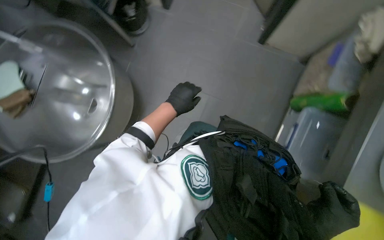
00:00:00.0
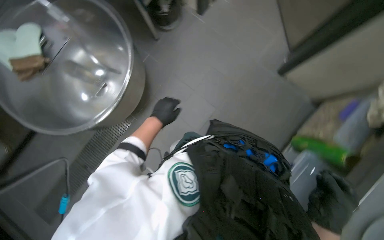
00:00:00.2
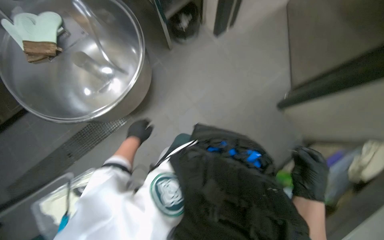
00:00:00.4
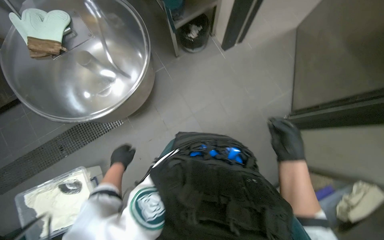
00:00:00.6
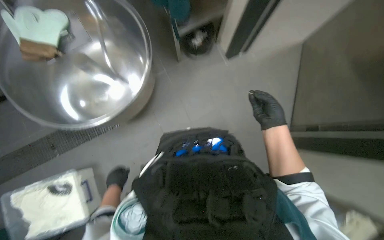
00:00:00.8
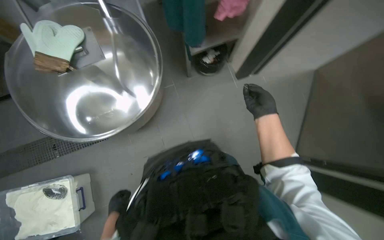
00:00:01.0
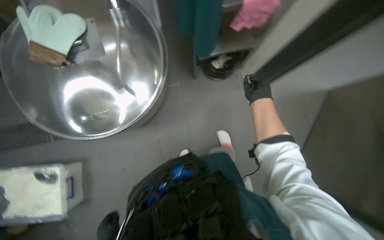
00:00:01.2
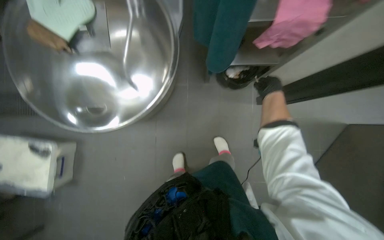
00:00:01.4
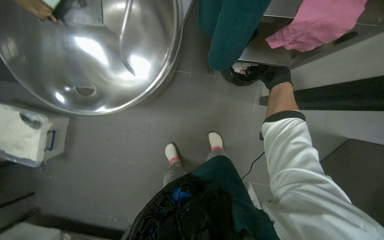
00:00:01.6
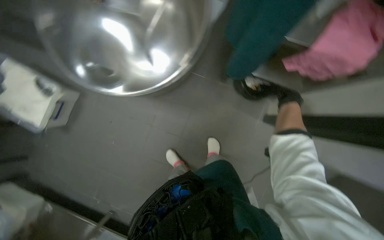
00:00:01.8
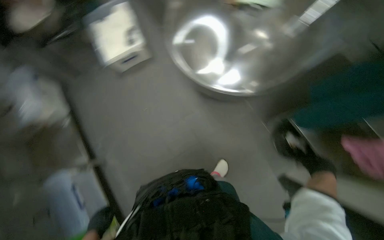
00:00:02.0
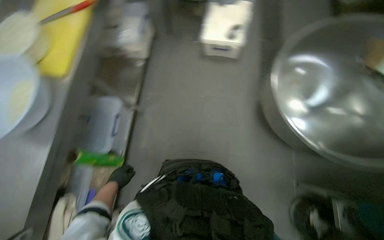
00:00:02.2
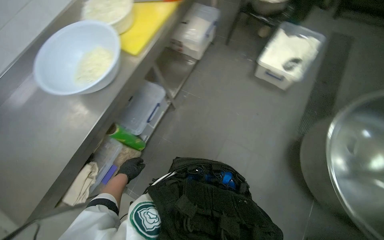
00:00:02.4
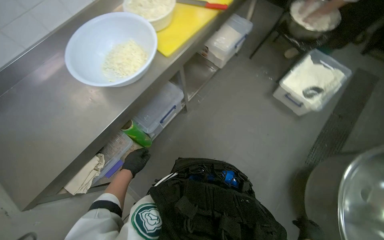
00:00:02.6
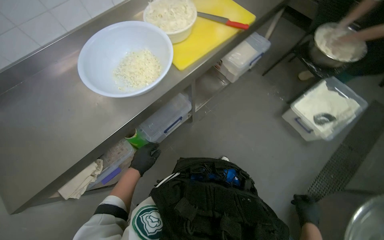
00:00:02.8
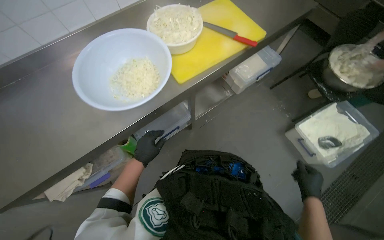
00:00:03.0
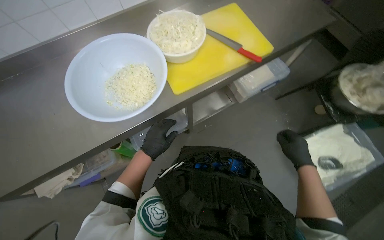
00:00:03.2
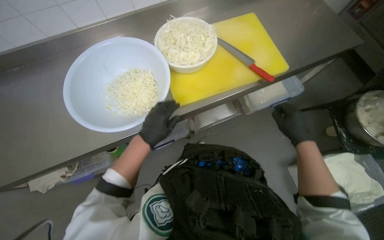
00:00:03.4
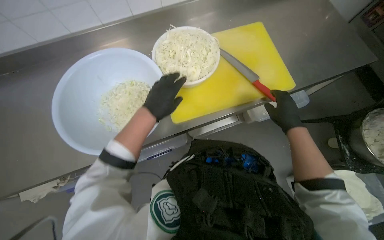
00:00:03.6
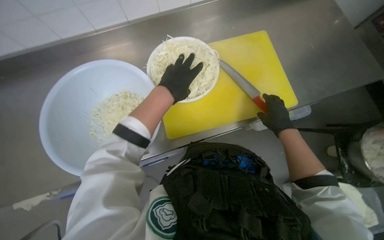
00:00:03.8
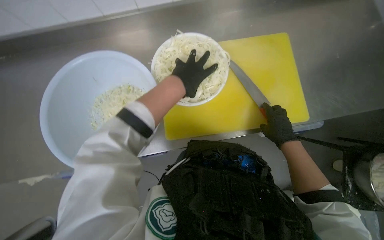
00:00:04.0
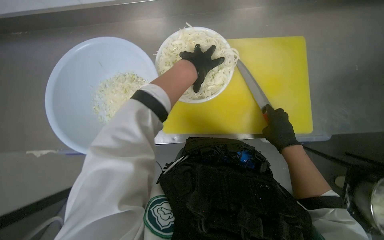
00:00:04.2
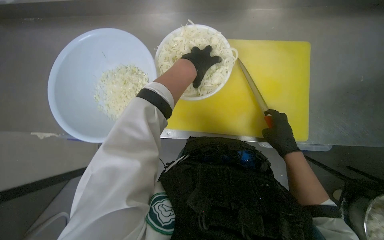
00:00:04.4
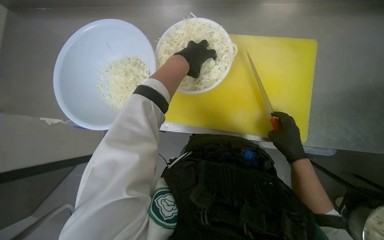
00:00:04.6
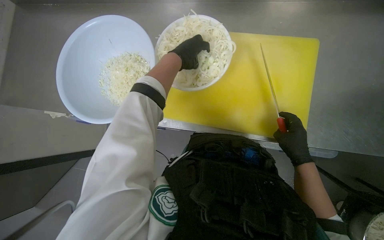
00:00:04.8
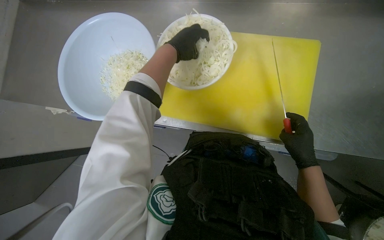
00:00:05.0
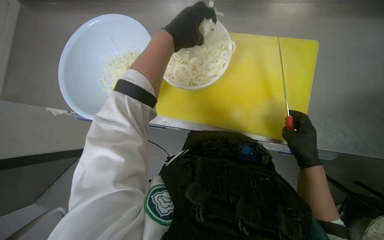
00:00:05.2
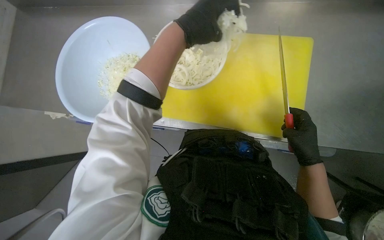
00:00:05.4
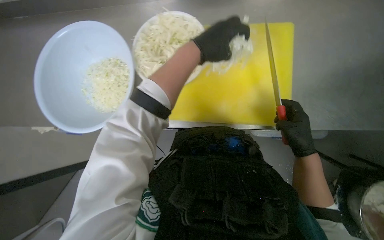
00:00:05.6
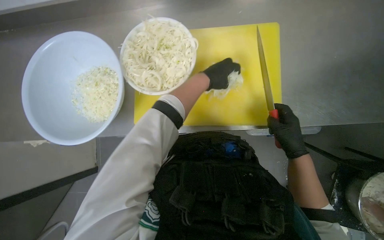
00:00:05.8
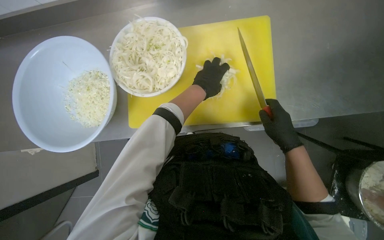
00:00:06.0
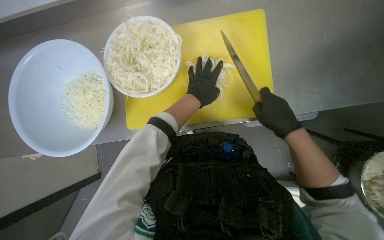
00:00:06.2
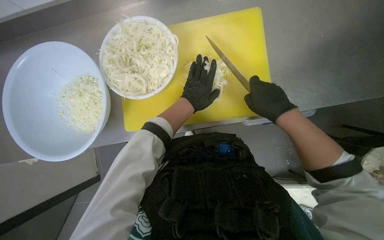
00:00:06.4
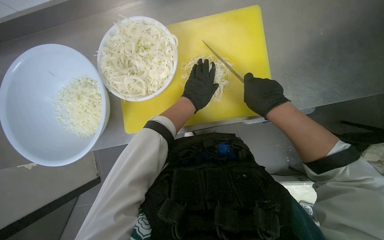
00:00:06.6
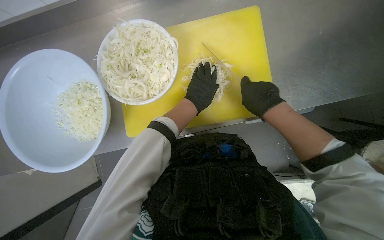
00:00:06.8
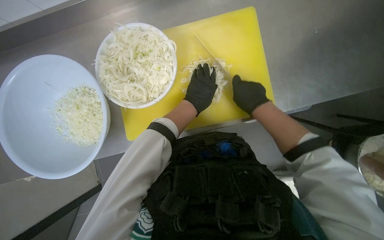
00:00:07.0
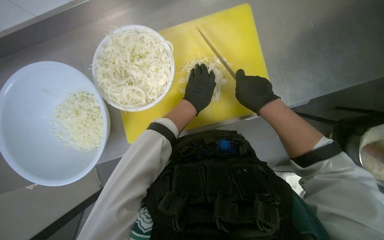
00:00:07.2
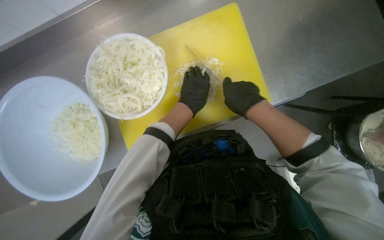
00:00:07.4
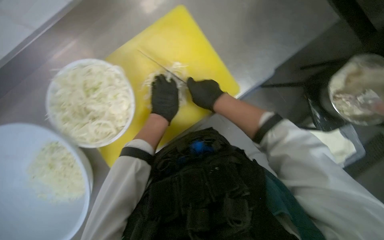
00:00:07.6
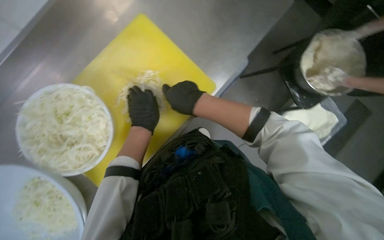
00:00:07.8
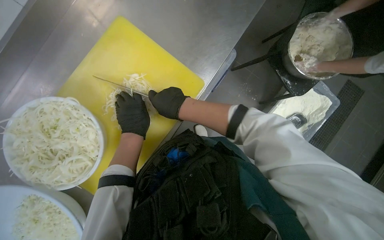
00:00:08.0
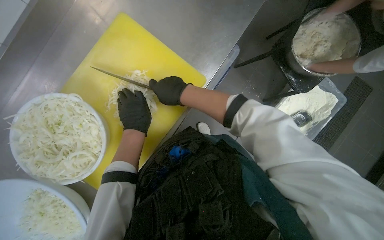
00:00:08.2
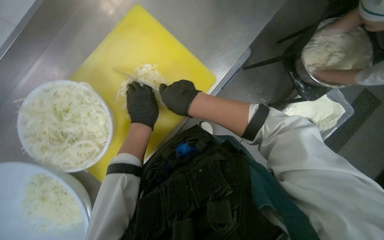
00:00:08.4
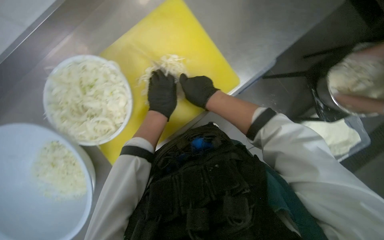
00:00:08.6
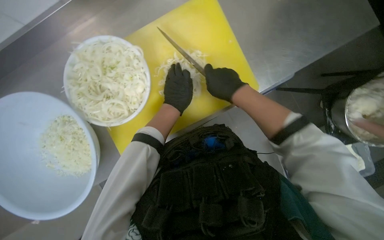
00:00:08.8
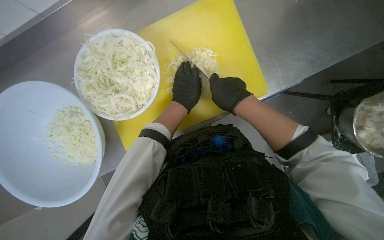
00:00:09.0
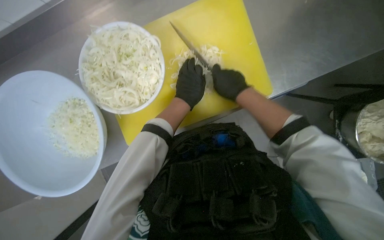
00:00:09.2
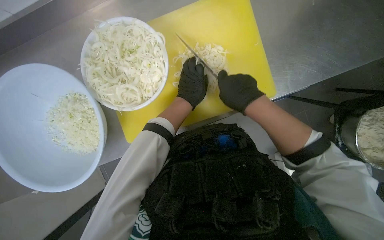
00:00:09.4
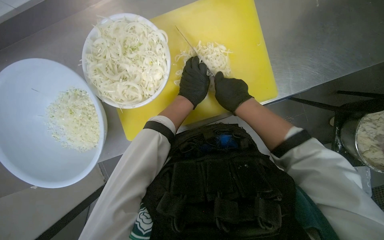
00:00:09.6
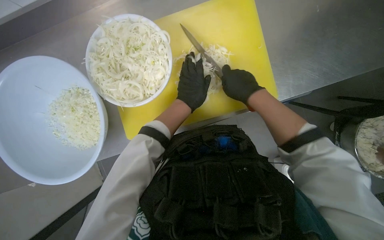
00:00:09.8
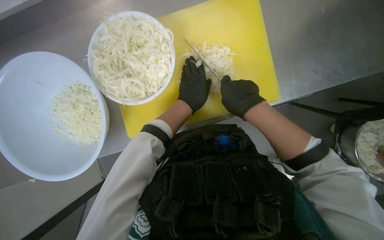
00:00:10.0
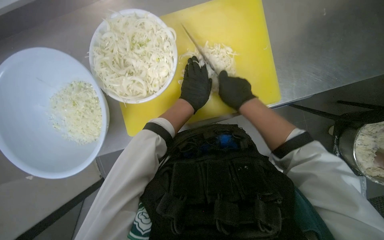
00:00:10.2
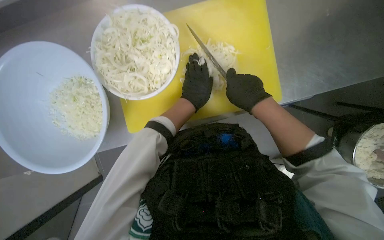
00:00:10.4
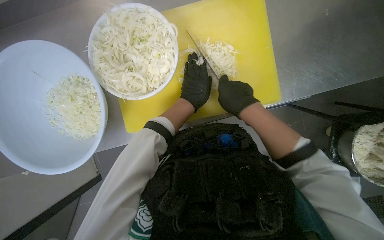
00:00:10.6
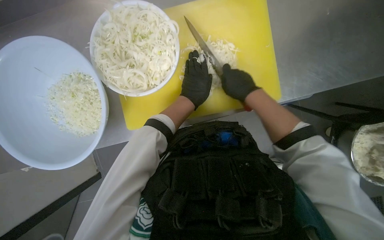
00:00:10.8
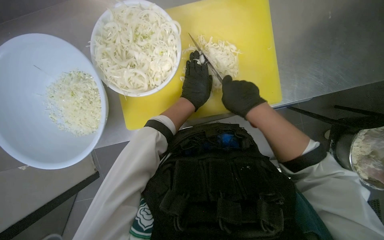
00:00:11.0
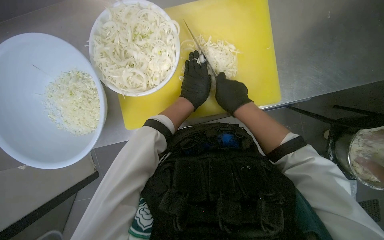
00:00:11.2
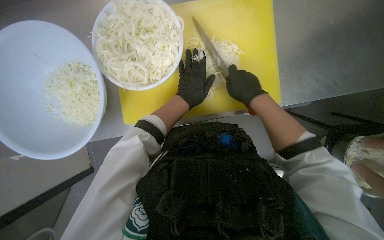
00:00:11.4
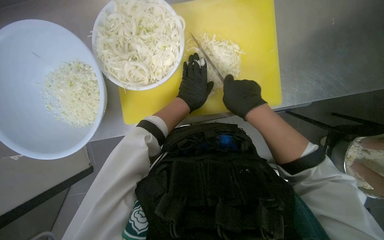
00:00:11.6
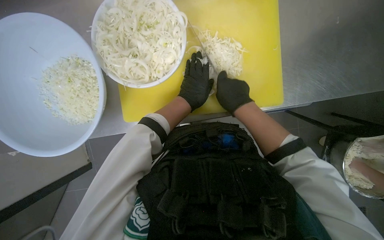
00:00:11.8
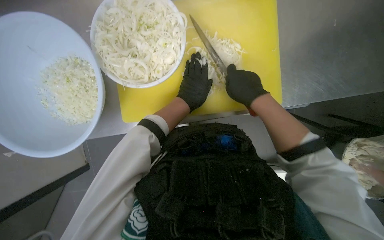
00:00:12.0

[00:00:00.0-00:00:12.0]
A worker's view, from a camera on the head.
Job: preparing food.
The whole recording: Chopping onions. The worker continues chopping onions on a yellow cutting board, then transfers them to a bowl and gets more onions to chop.
00:00:00.0 to 00:00:01.6: The camera is carried roughly 60 cm. The scene rotates clockwise by about 50 degrees.
00:00:01.6 to 00:00:03.0: The camera travels some 50 cm. The head rotates roughly 85 degrees to the left.
00:00:03.0 to 00:00:04.4: The scene rotates clockwise by roughly 30 degrees. The left hand moves up the picture and to the right, some 60 cm.
00:00:04.4 to 00:00:06.0: The left hand goes some 10 cm down the picture, and travels farther from the camera and back again, some 10 cm each way.
00:00:06.0 to 00:00:07.6: Everything in view rotates roughly 30 degrees counterclockwise.
00:00:09.0 to 00:00:10.4: The hands stay close to where they were, moving slightly.
00:00:10.4 to 00:00:12.0: The hands work in one place, with small movements.

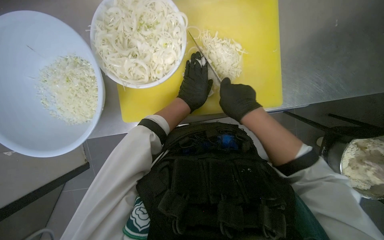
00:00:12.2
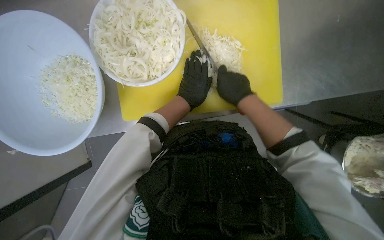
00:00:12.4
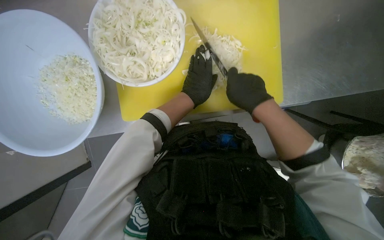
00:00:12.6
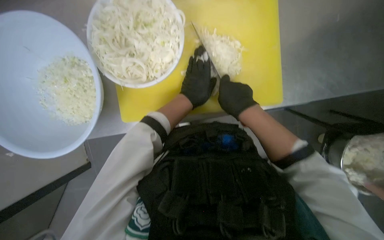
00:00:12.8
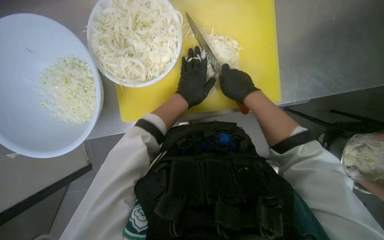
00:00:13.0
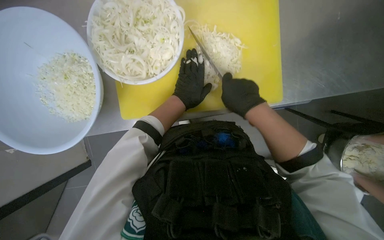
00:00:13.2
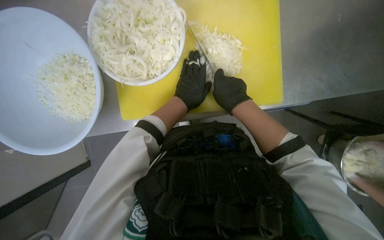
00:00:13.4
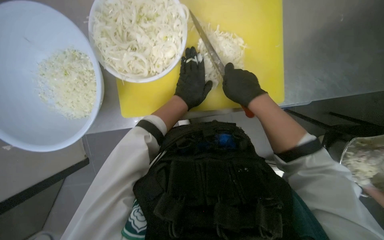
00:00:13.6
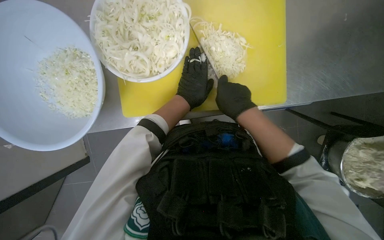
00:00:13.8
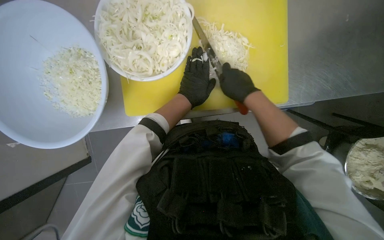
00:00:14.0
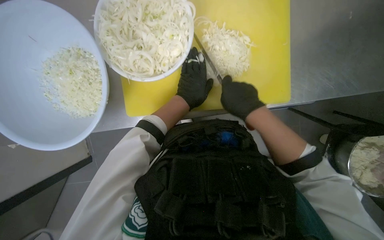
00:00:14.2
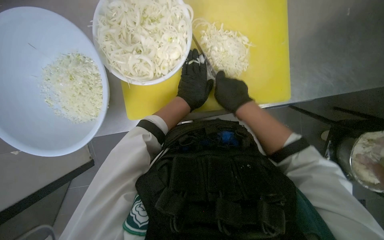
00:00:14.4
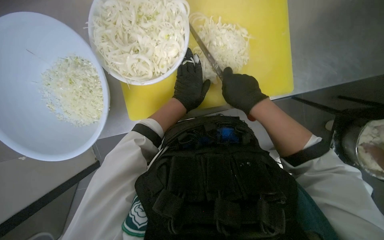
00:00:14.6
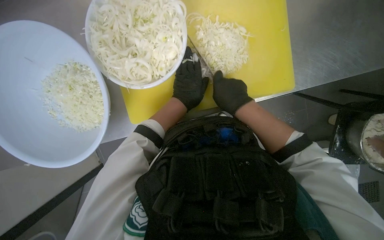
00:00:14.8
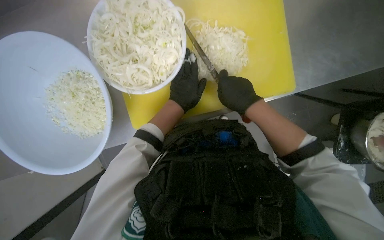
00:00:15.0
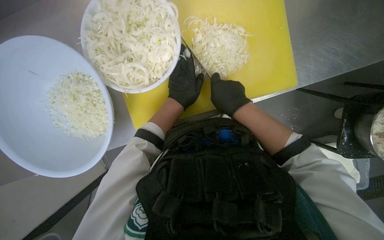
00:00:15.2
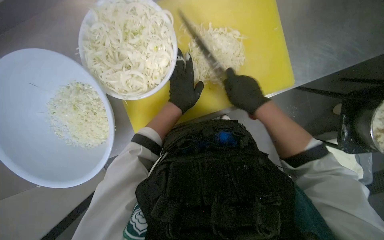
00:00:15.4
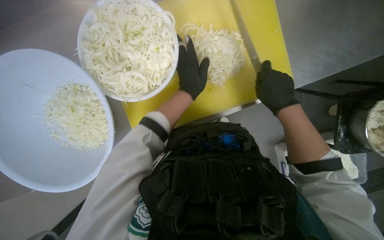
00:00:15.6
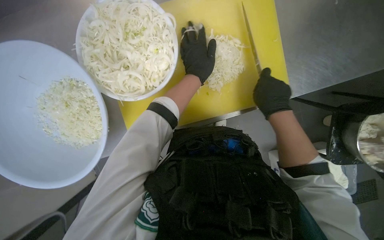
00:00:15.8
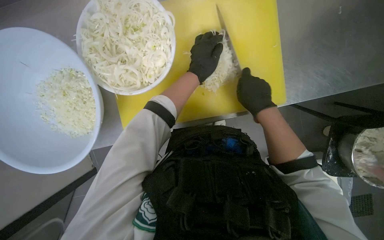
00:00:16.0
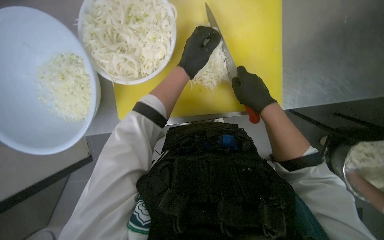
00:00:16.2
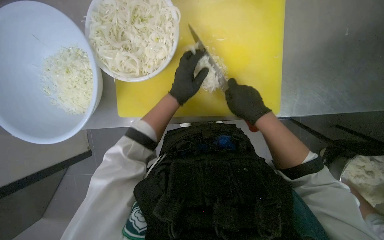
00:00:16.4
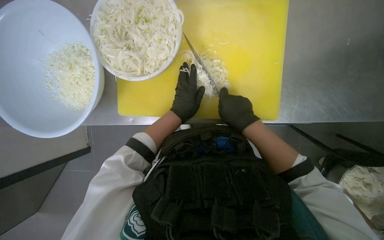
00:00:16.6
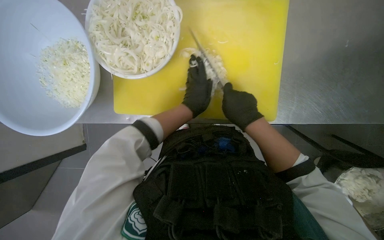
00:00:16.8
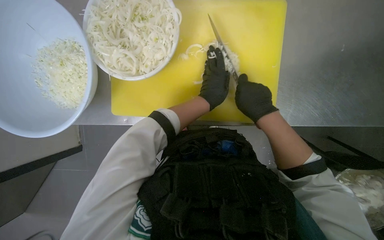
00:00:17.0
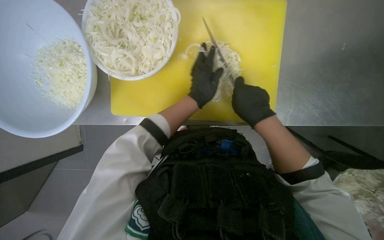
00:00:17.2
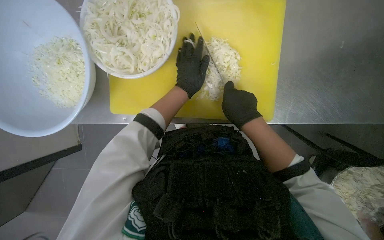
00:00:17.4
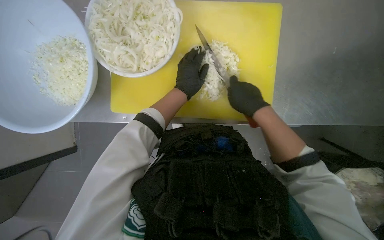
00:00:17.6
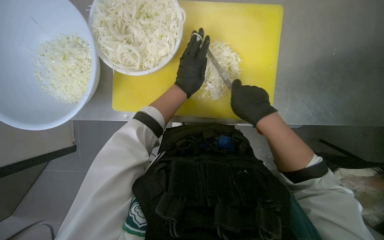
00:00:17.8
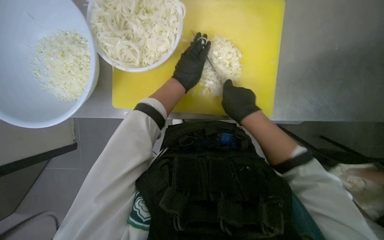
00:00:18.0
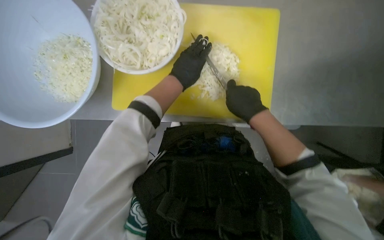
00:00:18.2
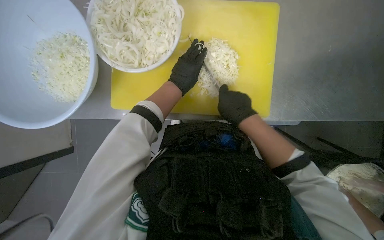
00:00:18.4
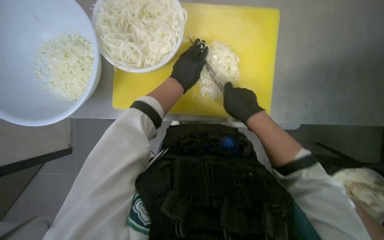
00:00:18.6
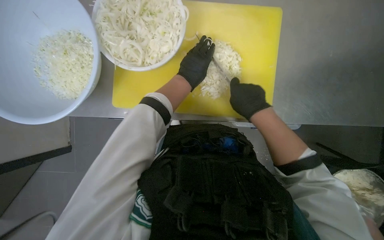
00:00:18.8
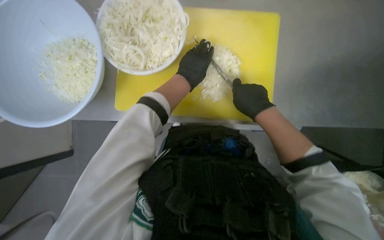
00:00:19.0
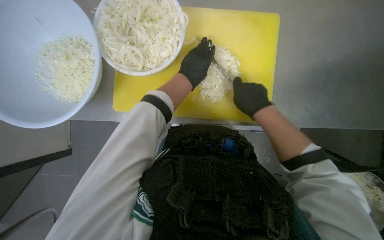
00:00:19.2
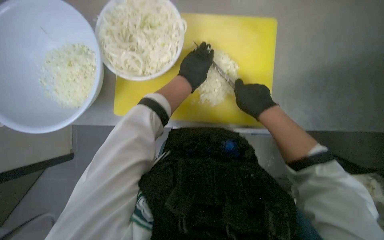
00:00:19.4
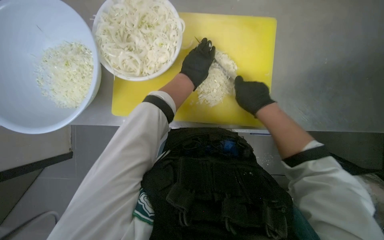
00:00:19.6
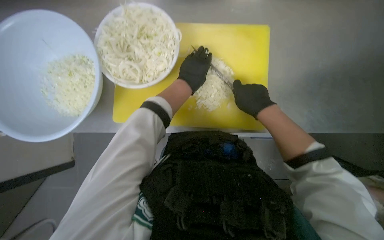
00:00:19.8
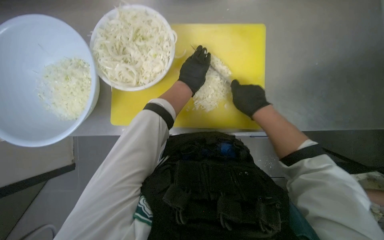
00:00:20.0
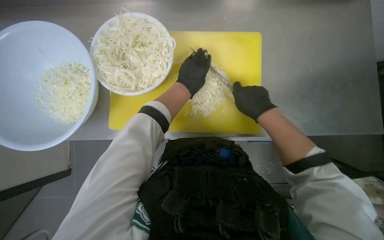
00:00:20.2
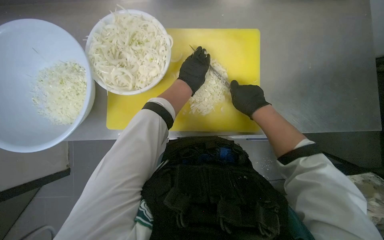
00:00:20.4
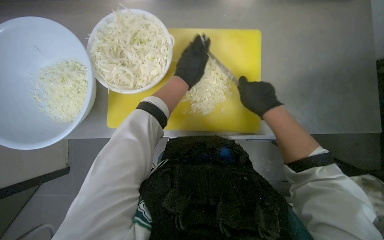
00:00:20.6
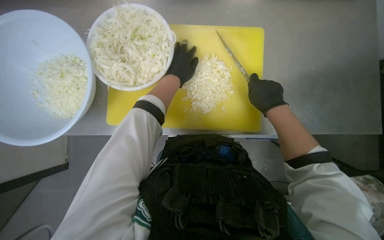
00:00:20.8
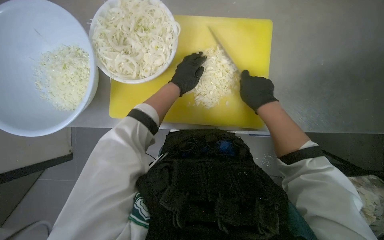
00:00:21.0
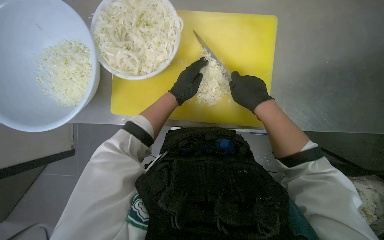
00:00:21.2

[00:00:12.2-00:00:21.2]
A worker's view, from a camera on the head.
Job: preparing food.
The whole recording: Chopping onions. The worker continues chopping onions on a yellow cutting board, then transfers them to a bowl and gets more onions to chop.
00:00:12.2 to 00:00:15.2: The hands make small movements and keep their place.
00:00:15.2 to 00:00:16.6: The left hand travels up the picture and back again, approximately 10 cm each way.
00:00:18.2 to 00:00:19.8: The hands are busy where they are.
00:00:19.8 to 00:00:21.2: The hands are busy where they are.
